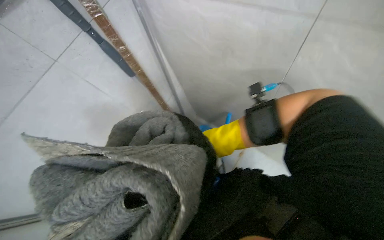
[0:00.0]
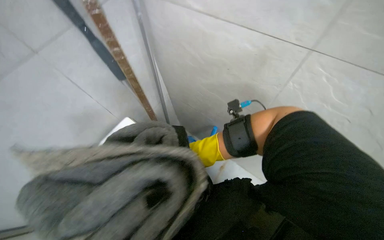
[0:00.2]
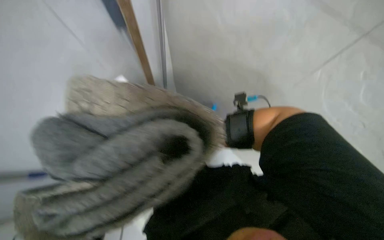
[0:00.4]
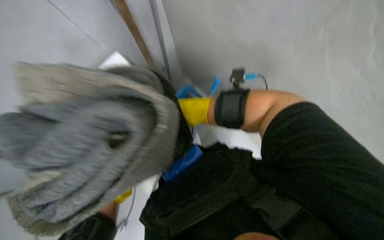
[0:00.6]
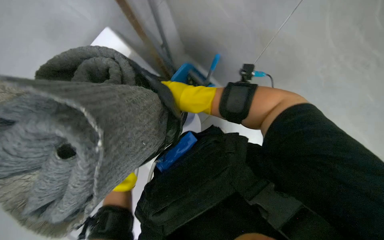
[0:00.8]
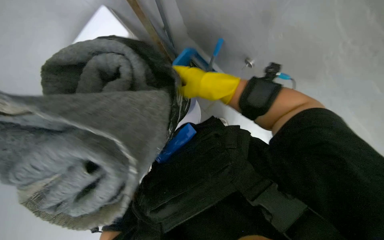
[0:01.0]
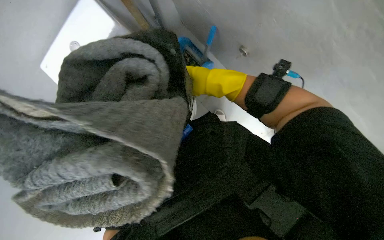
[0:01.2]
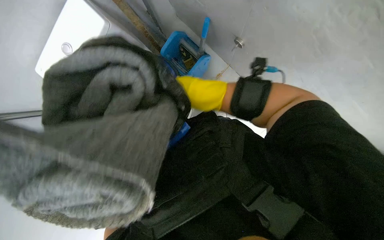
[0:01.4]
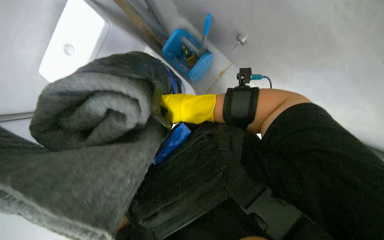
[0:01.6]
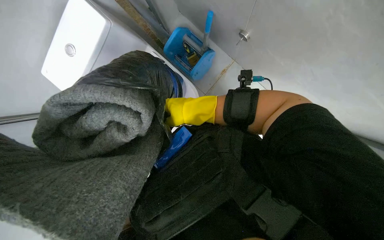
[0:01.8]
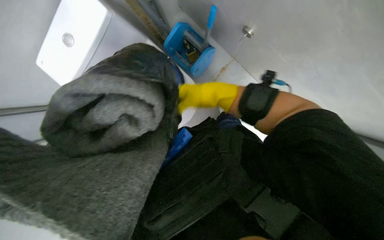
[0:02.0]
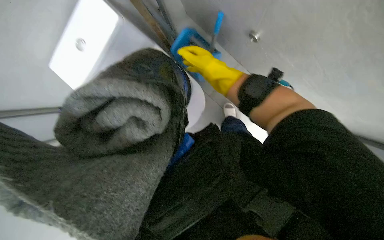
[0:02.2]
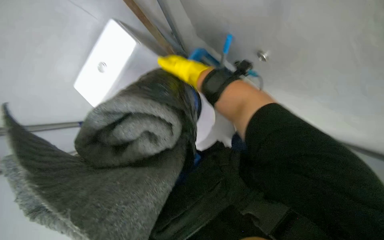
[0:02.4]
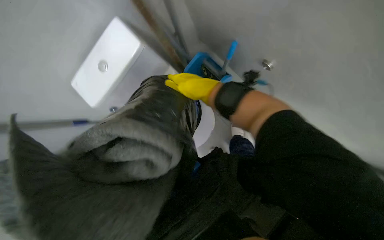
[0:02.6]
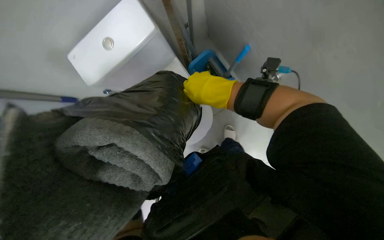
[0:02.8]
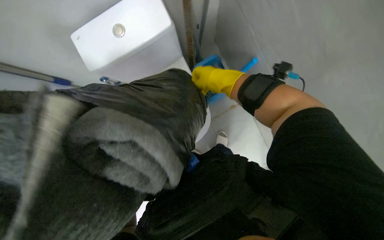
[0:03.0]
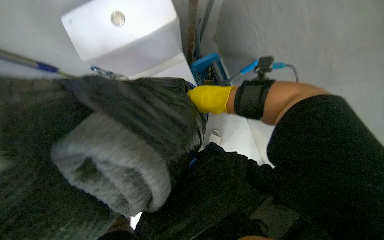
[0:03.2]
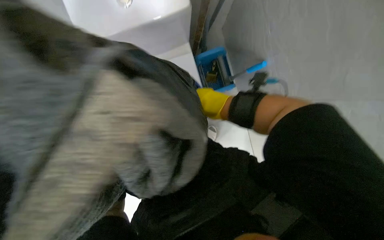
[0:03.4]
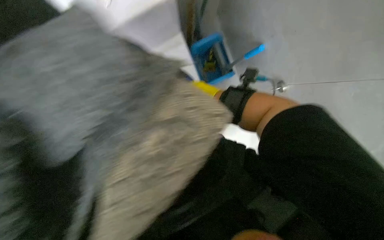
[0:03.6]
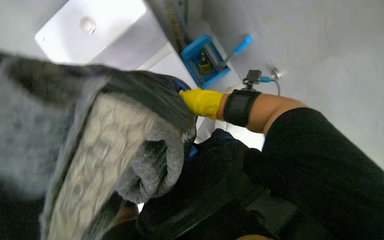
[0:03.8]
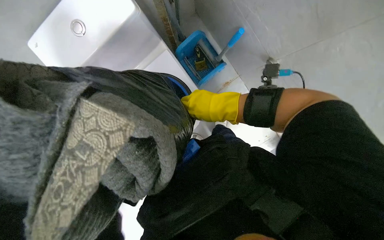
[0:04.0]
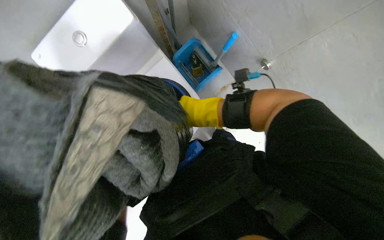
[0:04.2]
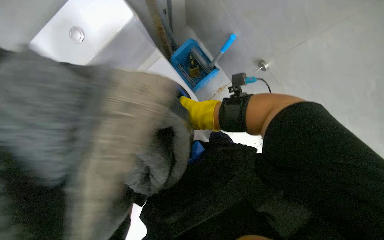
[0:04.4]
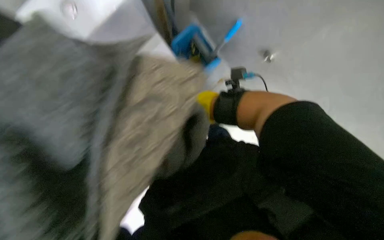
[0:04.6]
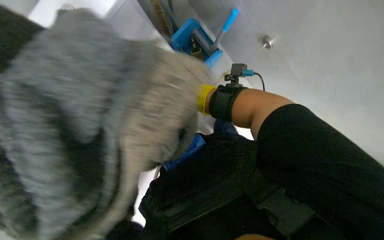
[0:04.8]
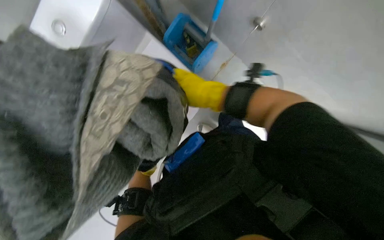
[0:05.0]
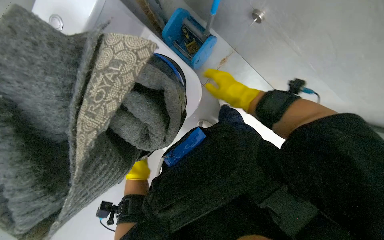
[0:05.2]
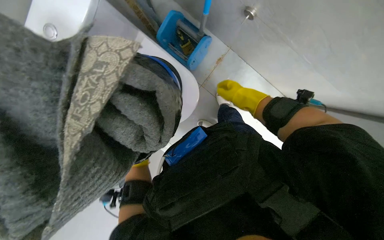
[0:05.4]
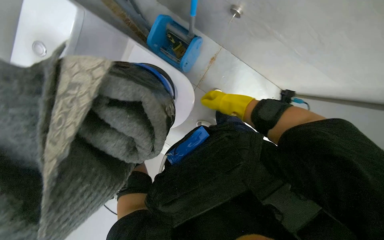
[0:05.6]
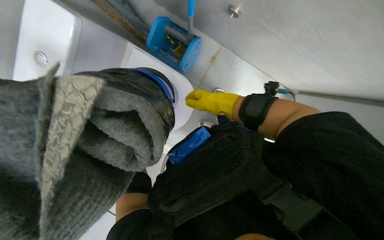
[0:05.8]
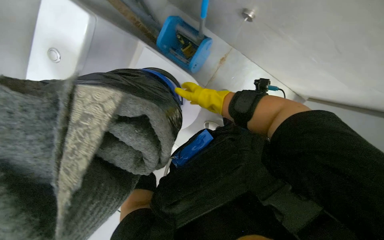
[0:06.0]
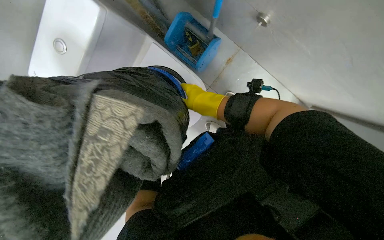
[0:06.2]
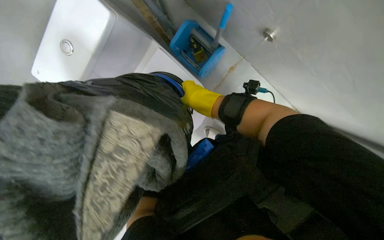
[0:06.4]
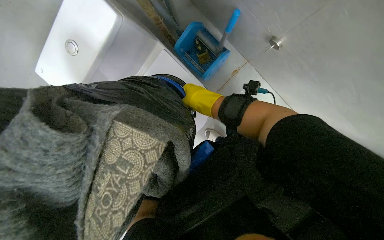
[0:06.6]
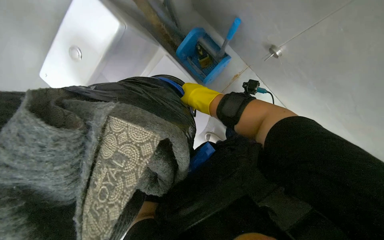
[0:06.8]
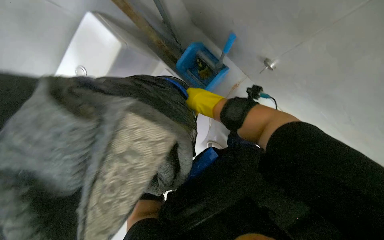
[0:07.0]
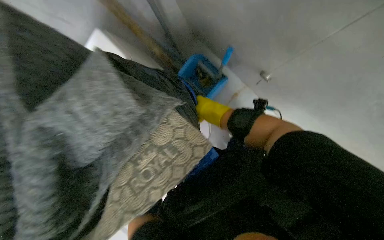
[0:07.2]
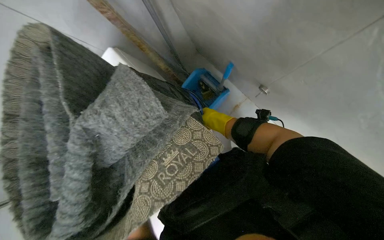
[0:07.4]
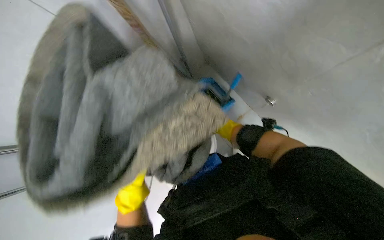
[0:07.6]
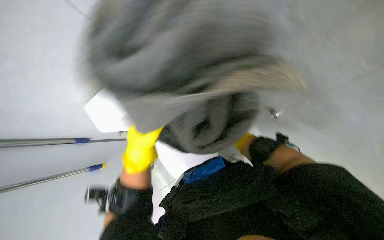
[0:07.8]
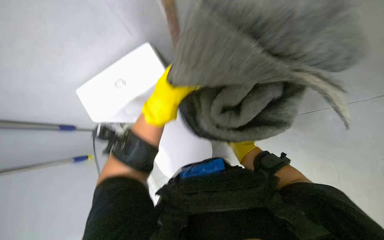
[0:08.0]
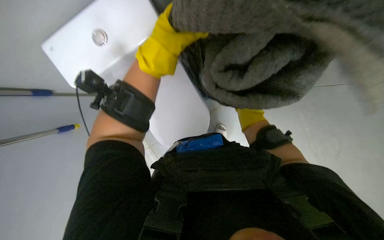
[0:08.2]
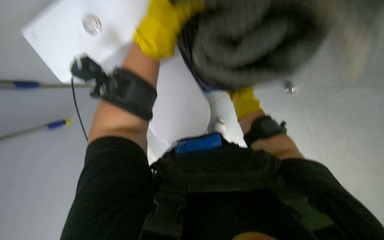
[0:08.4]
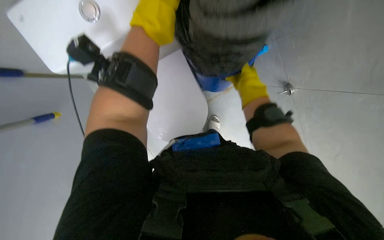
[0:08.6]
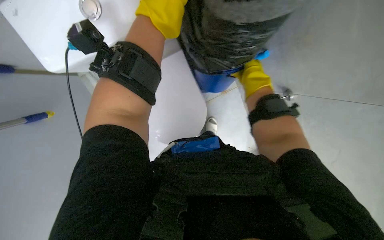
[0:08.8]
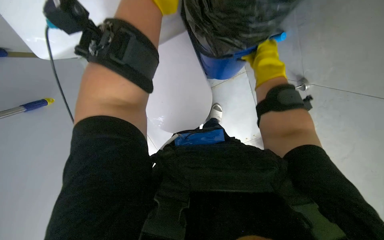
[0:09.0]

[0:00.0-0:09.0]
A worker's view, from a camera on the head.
Job: managing trash.
The whole recording: Compacting waste into bucket. The worker compacts a trash bag and a mat into a blue bucket using a long handle.
0:00.0 to 0:01.6: The camera is aimed about 20 degrees further to the right.
0:01.6 to 0:03.0: The right hand heads up the picture, covering roughly 15 cm.
0:03.0 to 0:04.4: The right hand goes nearer and farther, roughly 20 cm each way, reversing 2 times.
0:04.4 to 0:06.0: The right hand travels to the right and back again, approximately 20 cm each way.
0:06.0 to 0:07.6: Everything in view rotates some 25 degrees clockwise. The right hand goes nearer to the camera and returns, approximately 10 cm each way.
0:07.6 to 0:09.0: The right hand heads nearer to the camera and up the picture, covering approximately 30 cm.

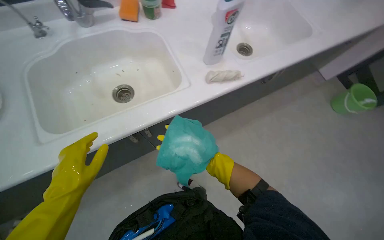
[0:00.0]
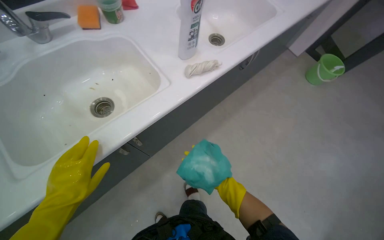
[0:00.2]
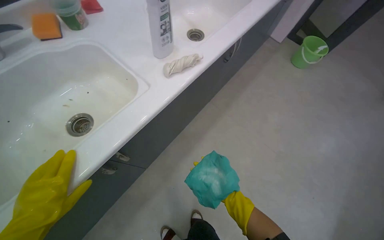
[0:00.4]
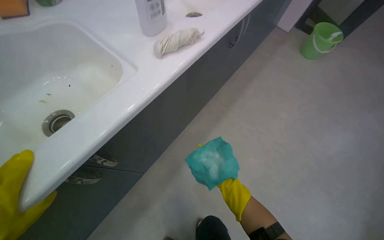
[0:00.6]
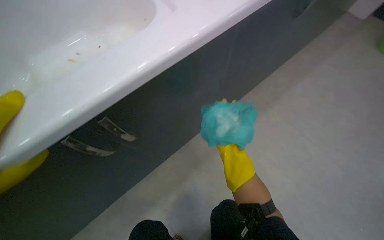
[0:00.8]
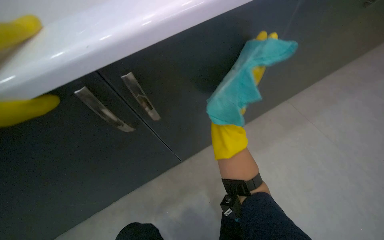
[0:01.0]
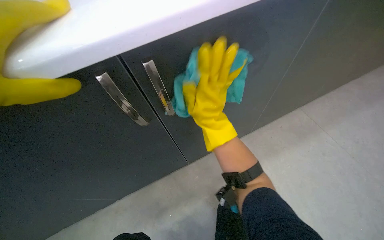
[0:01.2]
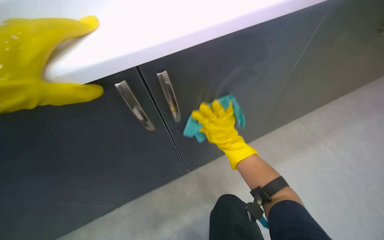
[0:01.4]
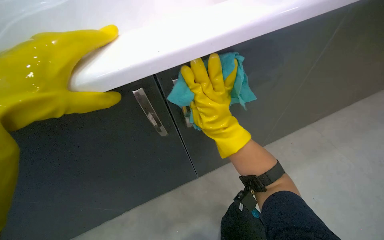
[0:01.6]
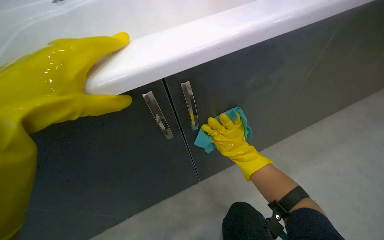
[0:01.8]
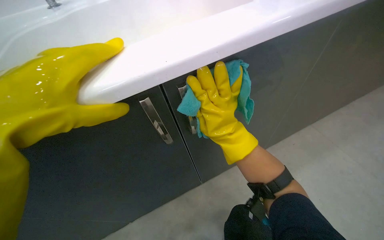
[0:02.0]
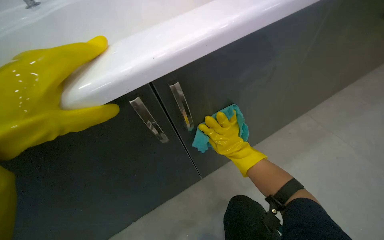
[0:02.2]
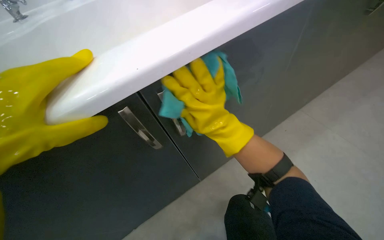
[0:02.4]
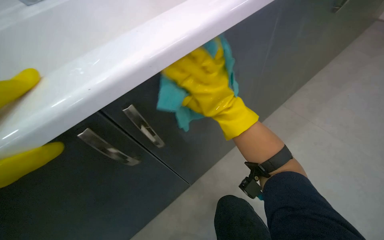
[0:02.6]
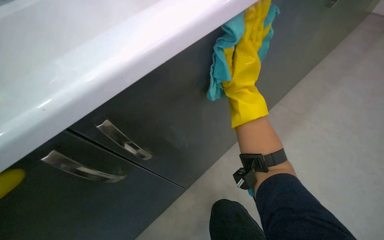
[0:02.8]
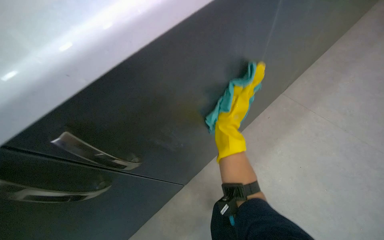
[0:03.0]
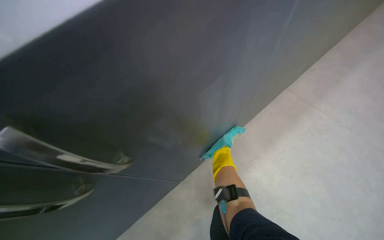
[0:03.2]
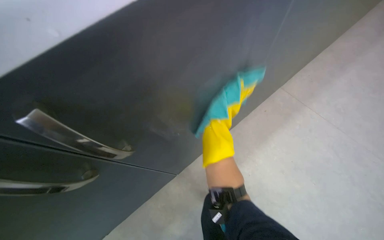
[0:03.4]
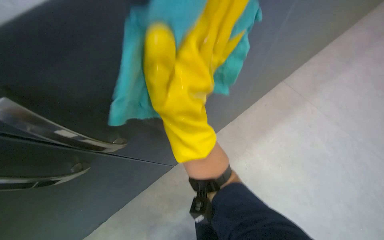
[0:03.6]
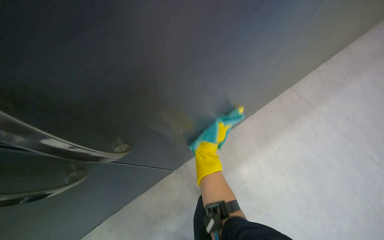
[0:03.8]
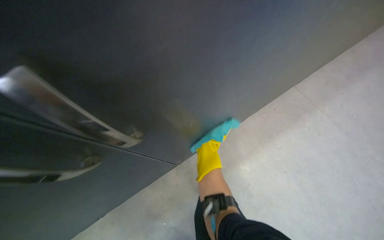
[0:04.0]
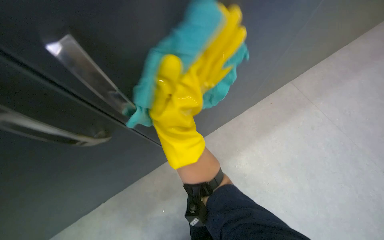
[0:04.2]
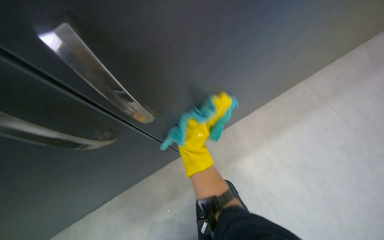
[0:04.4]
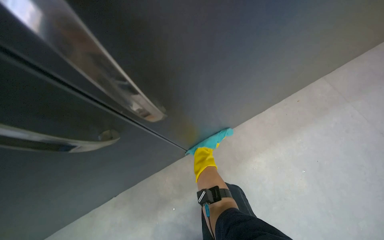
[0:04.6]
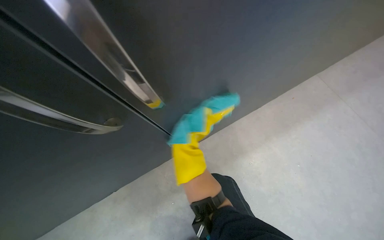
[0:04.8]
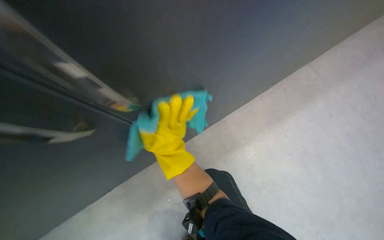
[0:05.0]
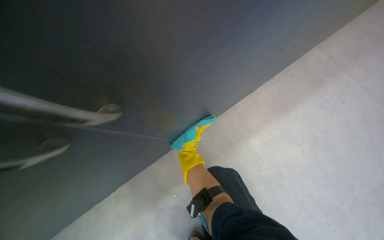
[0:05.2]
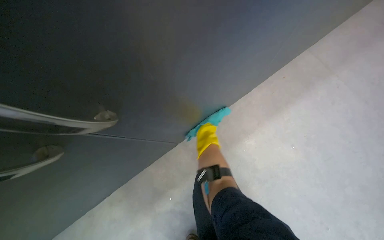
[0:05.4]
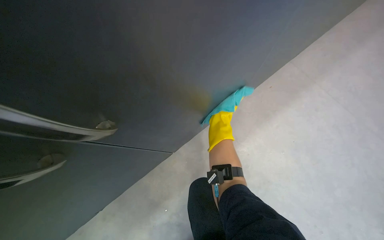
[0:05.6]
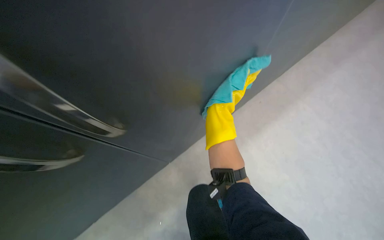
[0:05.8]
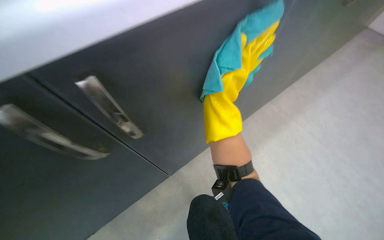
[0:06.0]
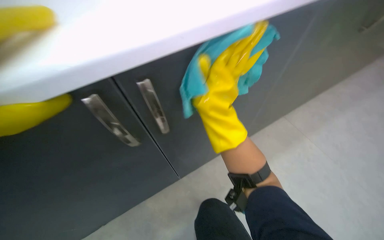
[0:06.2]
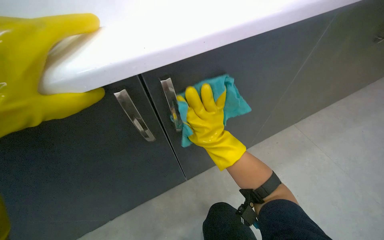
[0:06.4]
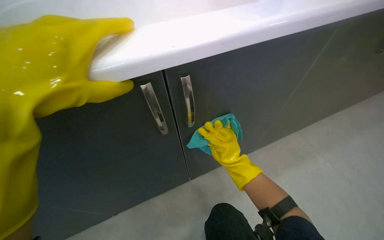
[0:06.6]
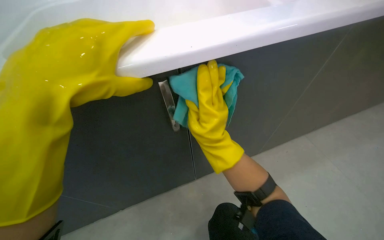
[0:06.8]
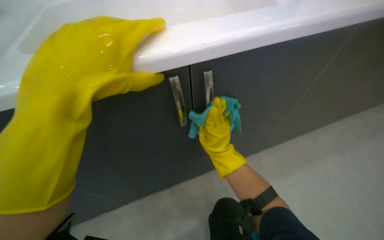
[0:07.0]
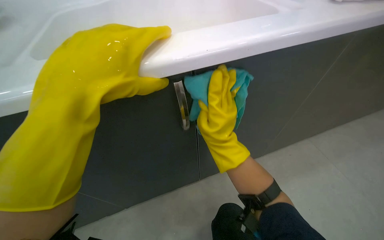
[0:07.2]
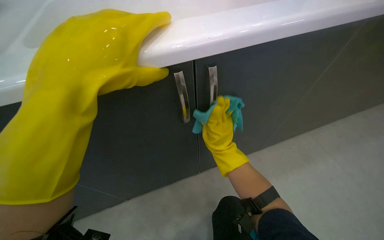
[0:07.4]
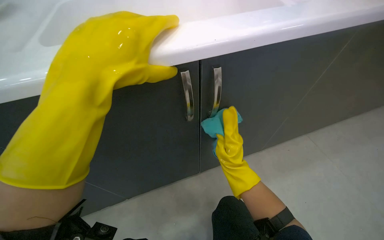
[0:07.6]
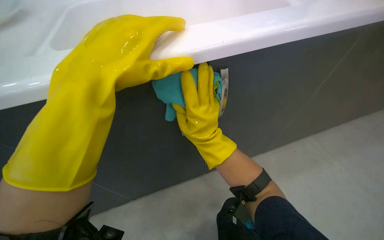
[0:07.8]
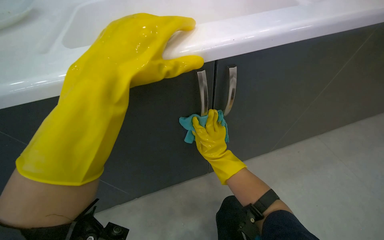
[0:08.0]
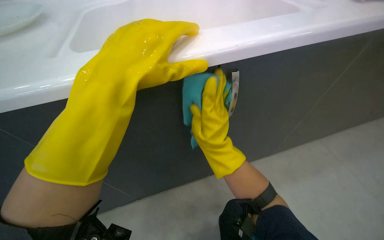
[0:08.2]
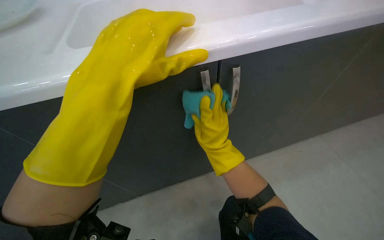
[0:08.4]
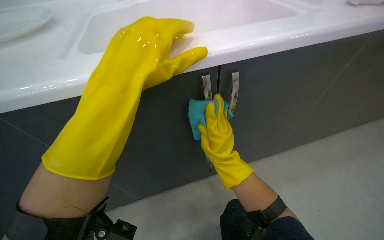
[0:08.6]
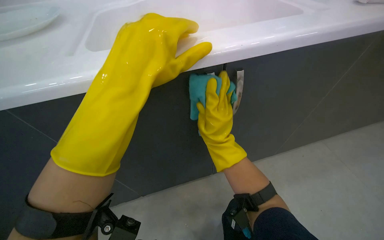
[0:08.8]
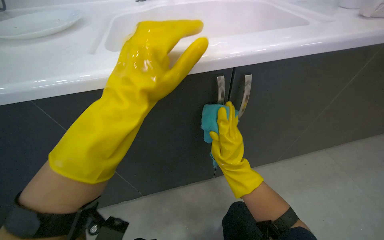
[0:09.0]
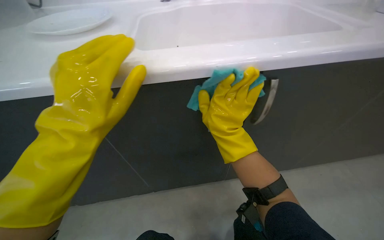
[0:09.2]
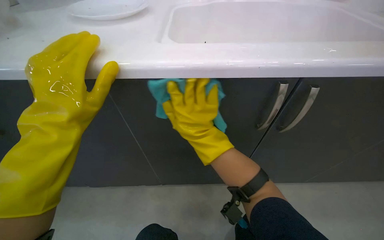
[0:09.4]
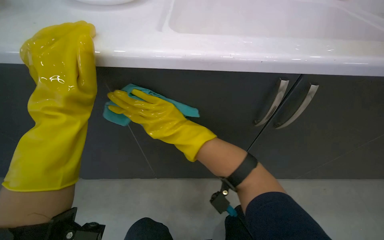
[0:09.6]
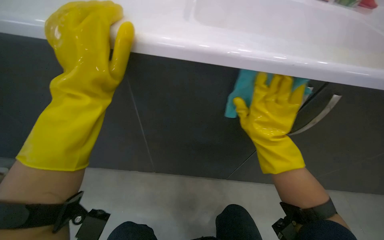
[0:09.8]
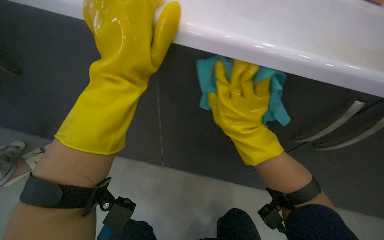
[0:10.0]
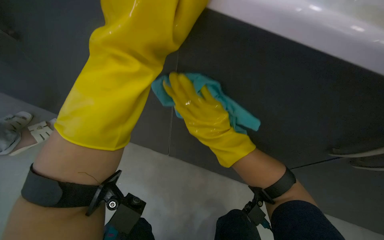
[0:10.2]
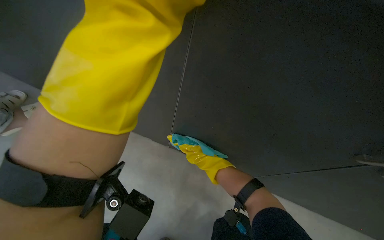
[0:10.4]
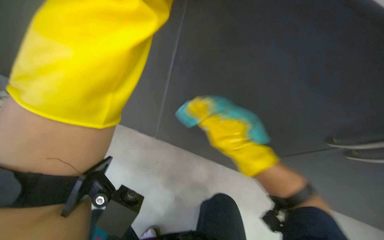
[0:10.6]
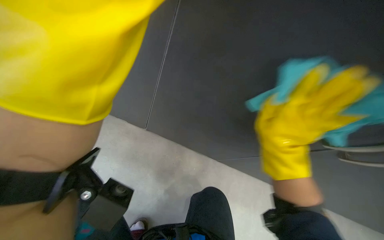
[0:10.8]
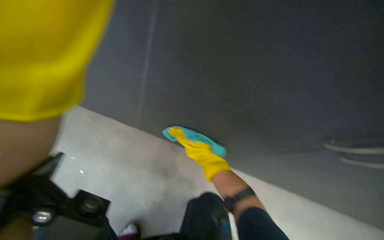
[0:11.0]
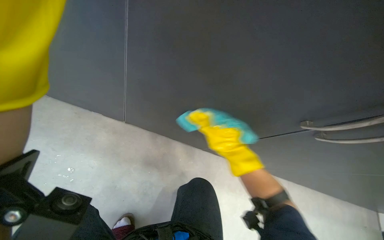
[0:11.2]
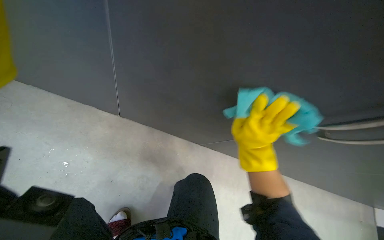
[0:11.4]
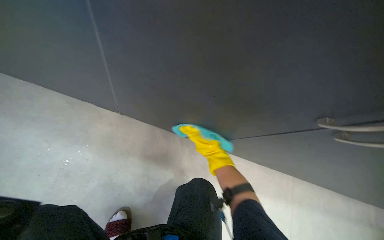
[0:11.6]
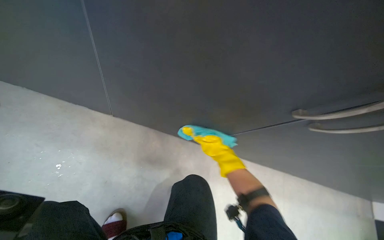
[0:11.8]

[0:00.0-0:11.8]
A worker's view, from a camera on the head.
Job: cleaning kitchen.
The whole recording: Cleaning kitchen cabinets exterior. The worker wipes down the exterior surfaces of the kitchen cabinets with a cleaning cloth.
0:00.0 to 0:01.4: The right hand reaches some 50 cm farther from the camera, then returns.
0:03.0 to 0:04.4: The wearer looks about 15 degrees further downward.
0:04.4 to 0:06.0: The right hand swings nearer and farther, about 25 cm each way, with 3 reversals.
0:06.0 to 0:07.4: The right hand moves nearer and farther over approximately 20 cm, changing direction 3 times.
0:07.4 to 0:08.8: The right hand moves nearer and farther over some 10 cm, changing direction 2 times.
0:08.8 to 0:10.4: The left hand moves roughly 15 cm to the left and comes back. The right hand goes left and right, some 20 cm each way, reversing 2 times.
0:10.4 to 0:11.8: The right hand goes approximately 30 cm farther from the camera and to the right.
